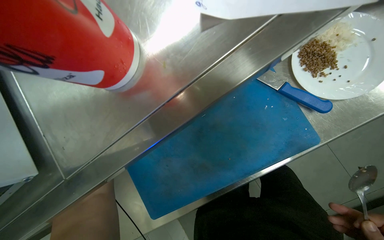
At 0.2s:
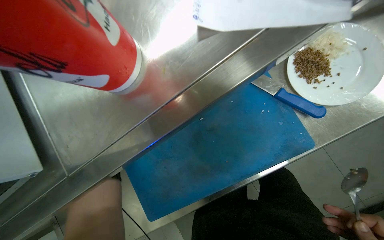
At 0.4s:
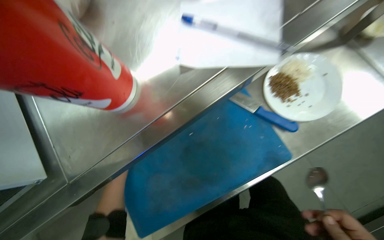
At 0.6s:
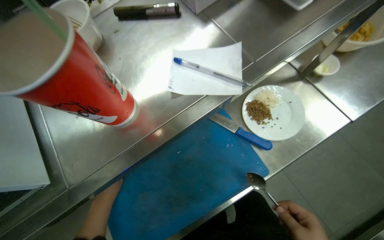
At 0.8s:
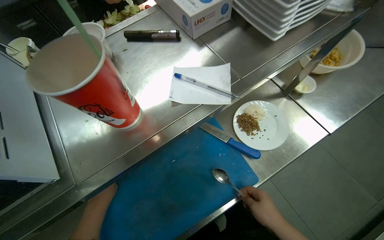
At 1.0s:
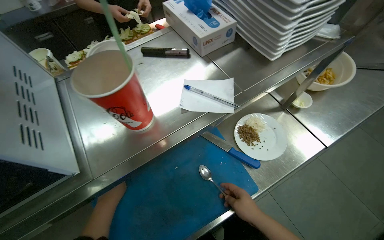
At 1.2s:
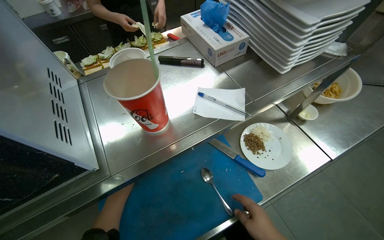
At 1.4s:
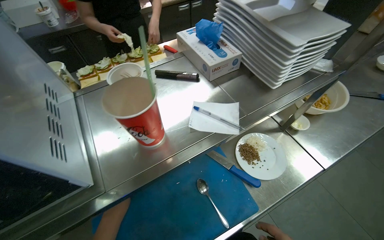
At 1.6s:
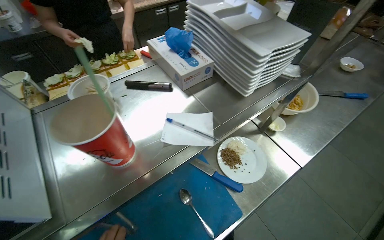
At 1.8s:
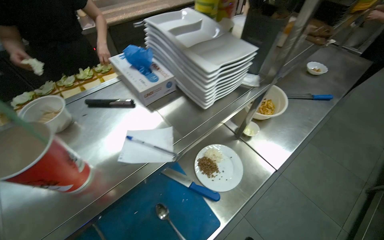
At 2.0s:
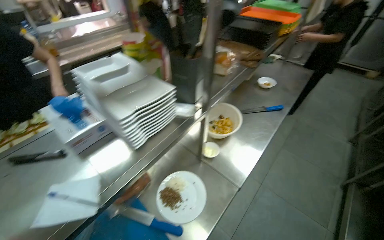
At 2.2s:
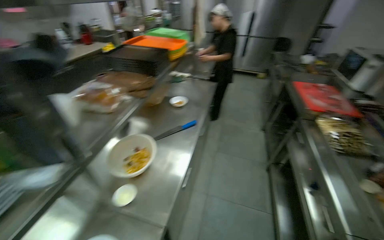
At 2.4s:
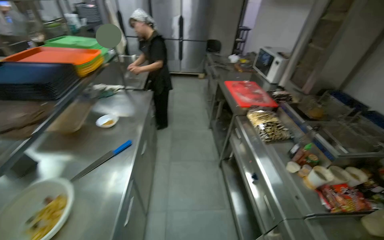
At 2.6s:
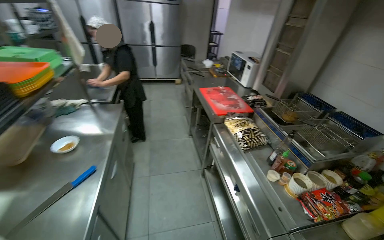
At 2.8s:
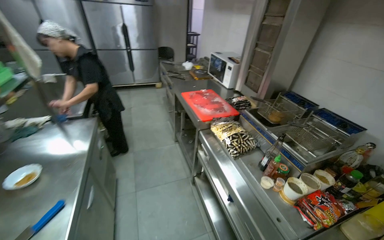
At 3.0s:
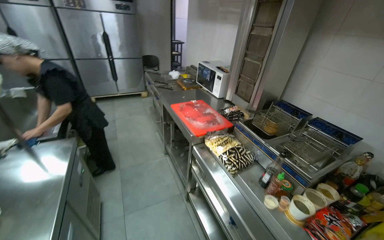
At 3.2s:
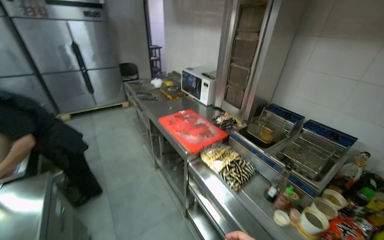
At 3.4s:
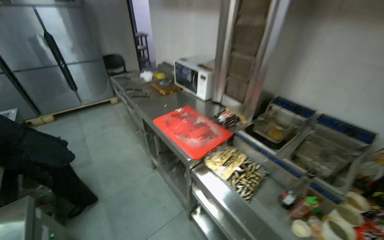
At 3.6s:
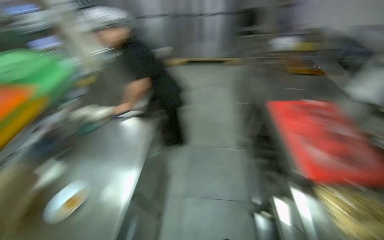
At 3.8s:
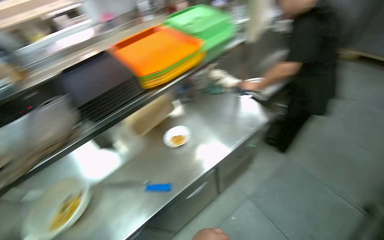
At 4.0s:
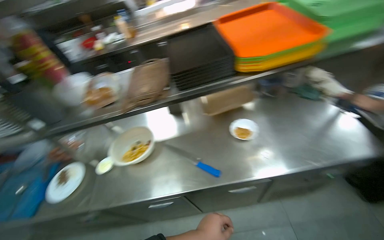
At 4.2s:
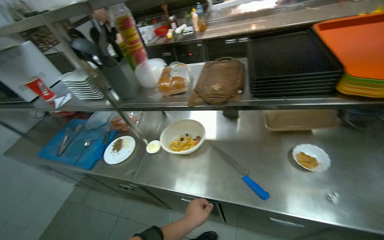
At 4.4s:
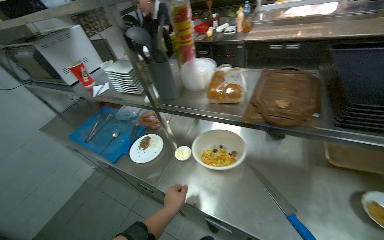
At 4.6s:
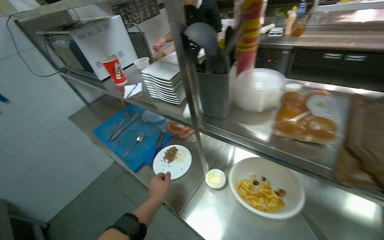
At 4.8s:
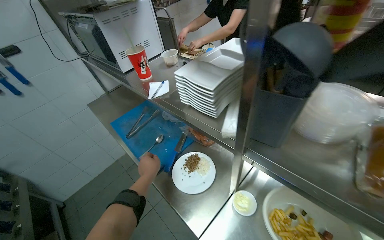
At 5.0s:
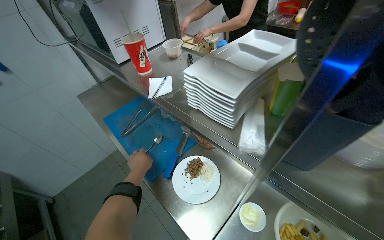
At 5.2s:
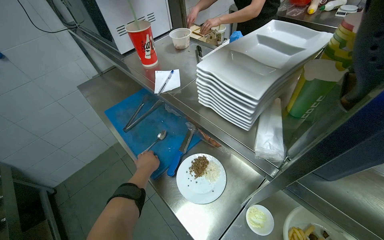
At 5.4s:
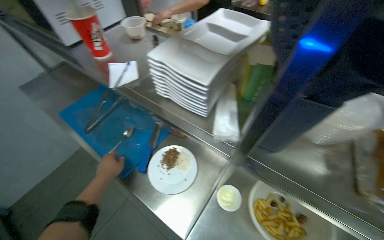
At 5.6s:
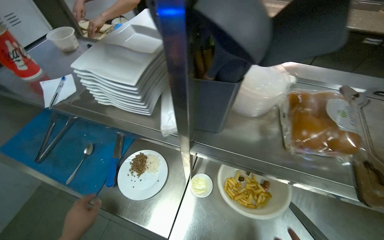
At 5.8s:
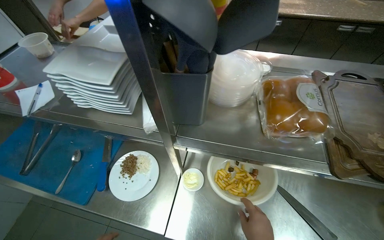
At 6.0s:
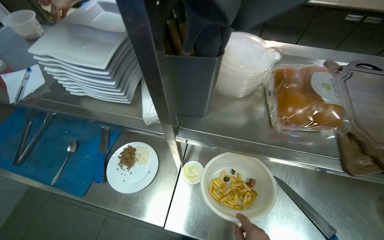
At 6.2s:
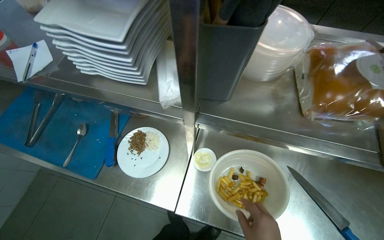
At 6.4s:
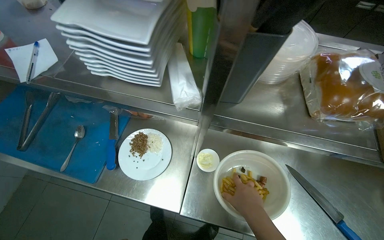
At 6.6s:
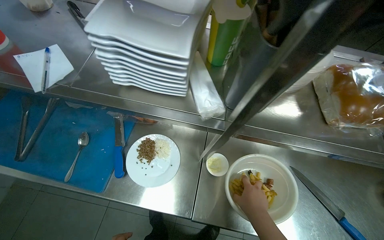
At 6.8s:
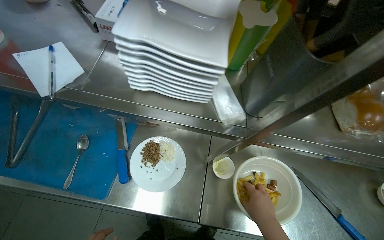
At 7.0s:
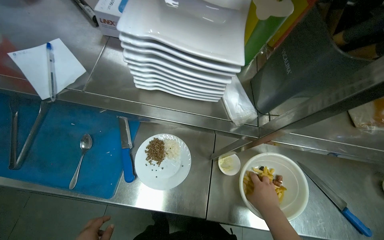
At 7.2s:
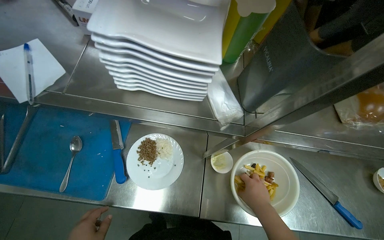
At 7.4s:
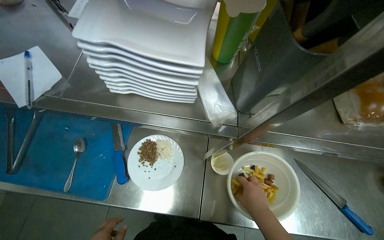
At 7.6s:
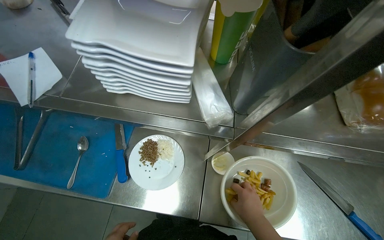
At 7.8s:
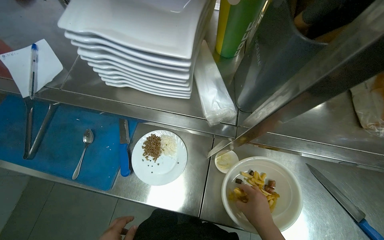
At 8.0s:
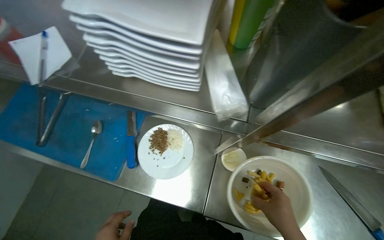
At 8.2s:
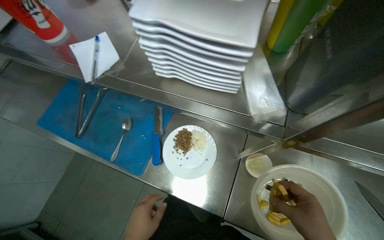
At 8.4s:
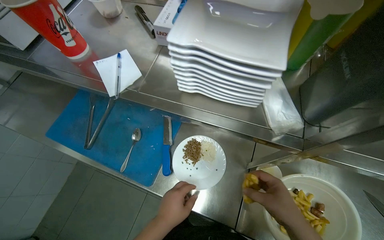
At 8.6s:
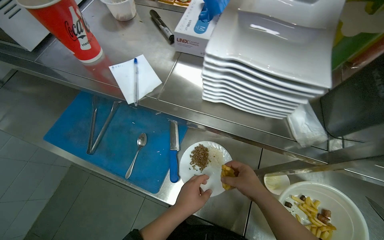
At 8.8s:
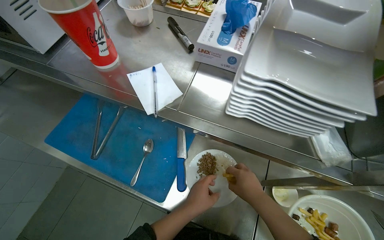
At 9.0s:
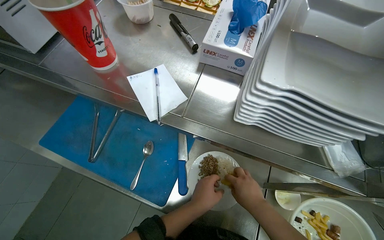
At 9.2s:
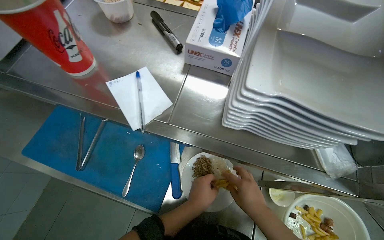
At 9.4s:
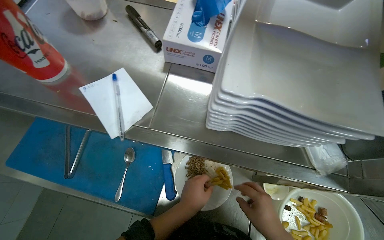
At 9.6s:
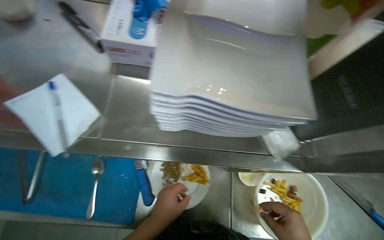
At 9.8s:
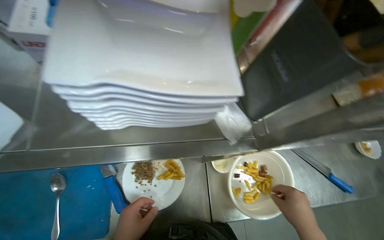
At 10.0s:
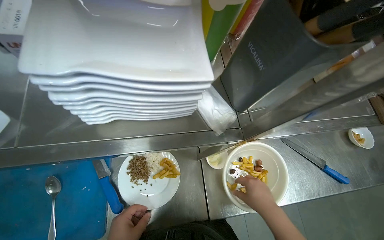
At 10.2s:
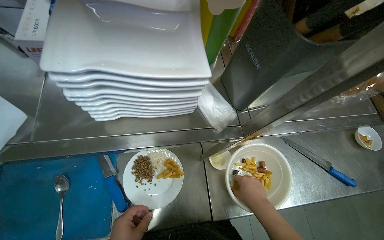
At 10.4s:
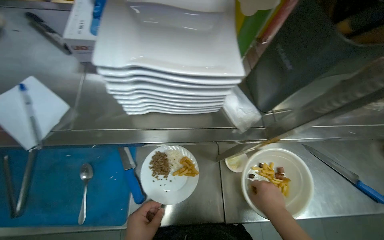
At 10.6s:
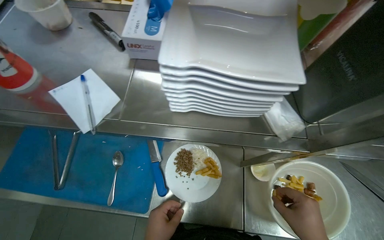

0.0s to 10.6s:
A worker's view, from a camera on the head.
Job: preparing food.
The whole recording: Assembling ingredients onto plate. The worker mixes and scoops various ingredients, including white food, granular items, and french fries, onto a plate.
0.0s to 1.6s: The view swings about 15 degrees to the right. The camera pitches upward, by roughly 35 degrees.
1.6s to 3.0s: The camera is carried about 1 m. The head rotates approximately 80 degrees to the right. The camera pitches upward, by roughly 20 degrees.
3.0s to 4.6s: The wearer looks some 150 degrees further to the left. The camera pitches downward, by roughly 30 degrees.
4.6s to 6.0s: The head rotates approximately 25 degrees to the right. The view tilts approximately 15 degrees downward.

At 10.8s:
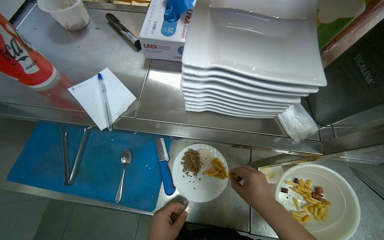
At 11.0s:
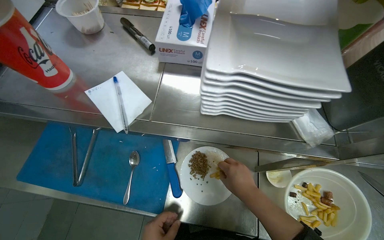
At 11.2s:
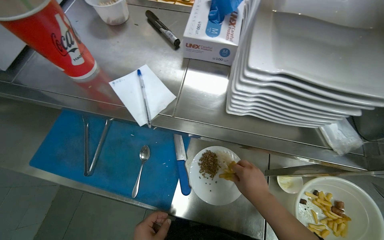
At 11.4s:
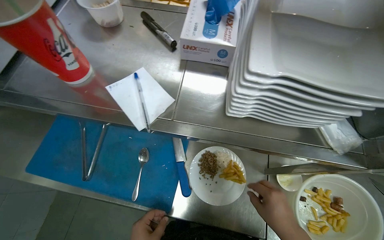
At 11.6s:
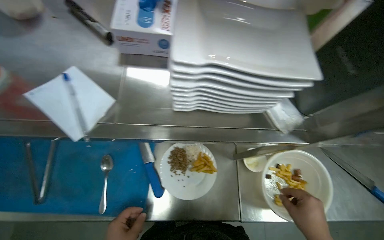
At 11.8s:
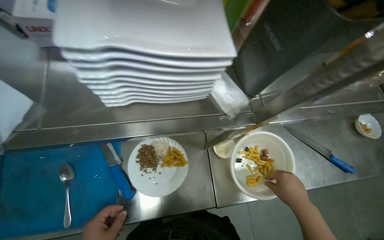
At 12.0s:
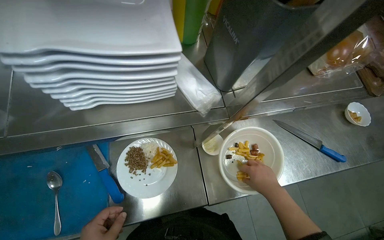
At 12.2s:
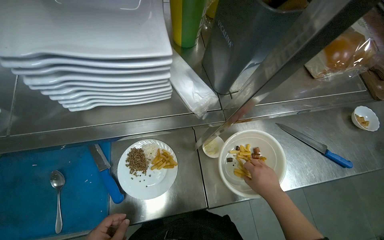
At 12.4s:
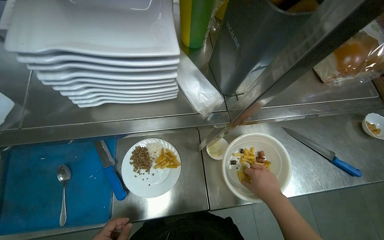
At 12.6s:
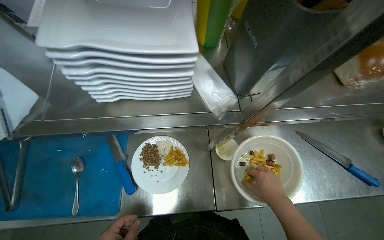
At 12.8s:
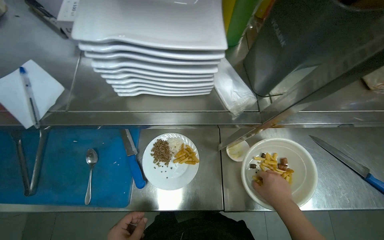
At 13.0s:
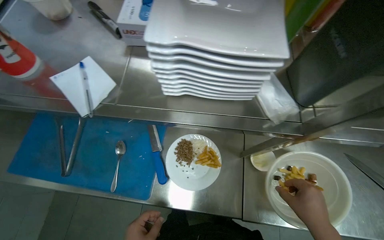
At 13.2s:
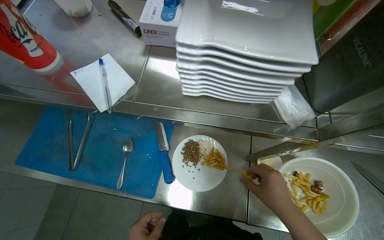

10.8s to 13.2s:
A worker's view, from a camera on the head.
Job: preparing food.
The whole recording: Assembling ingredients onto plate. The worker mixes and scoops various ingredients, including white food, granular items, and french fries, onto a plate.
10.8s to 12.0s: The wearer's head swings about 20 degrees to the right.
12.0s to 13.2s: The wearer's head swings about 25 degrees to the left.

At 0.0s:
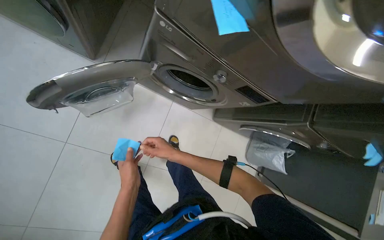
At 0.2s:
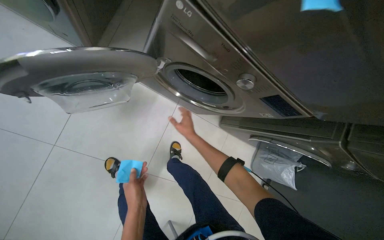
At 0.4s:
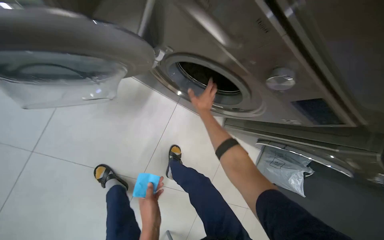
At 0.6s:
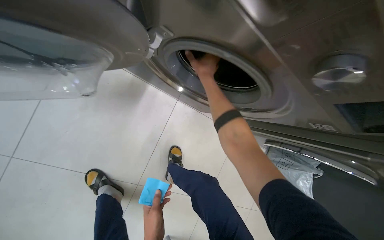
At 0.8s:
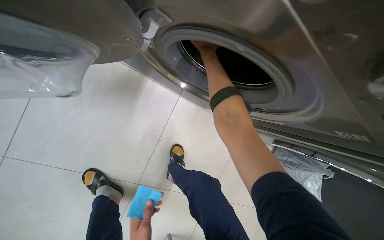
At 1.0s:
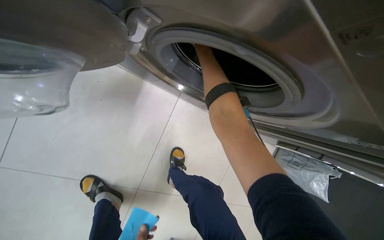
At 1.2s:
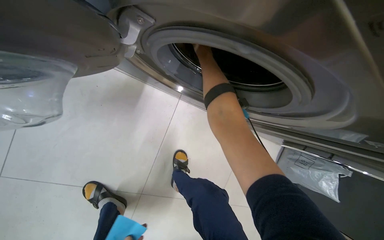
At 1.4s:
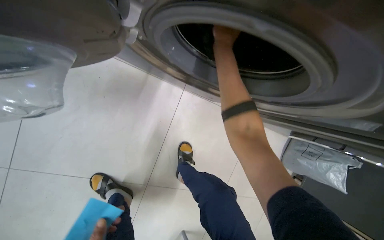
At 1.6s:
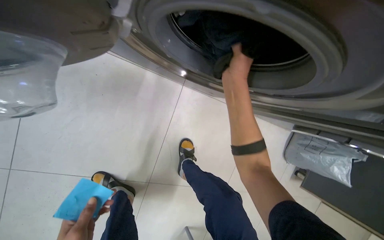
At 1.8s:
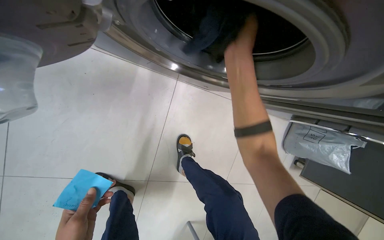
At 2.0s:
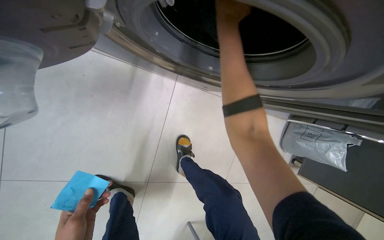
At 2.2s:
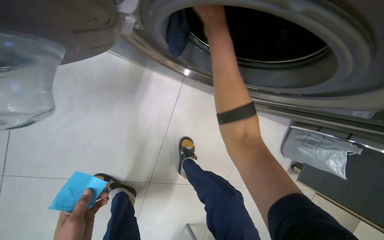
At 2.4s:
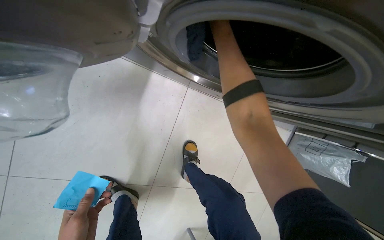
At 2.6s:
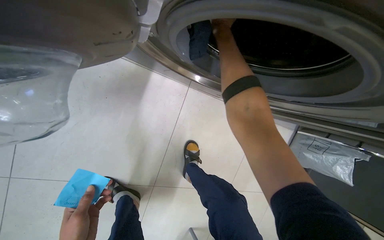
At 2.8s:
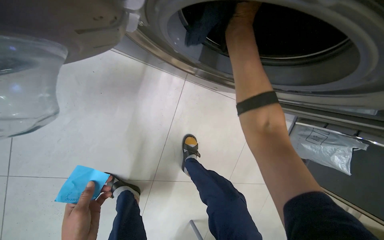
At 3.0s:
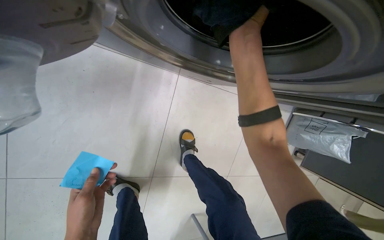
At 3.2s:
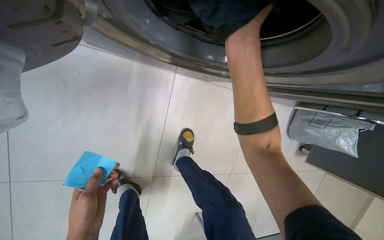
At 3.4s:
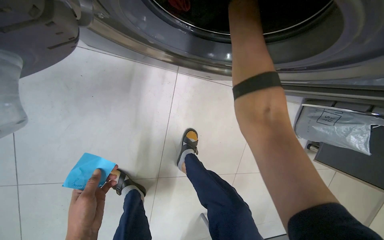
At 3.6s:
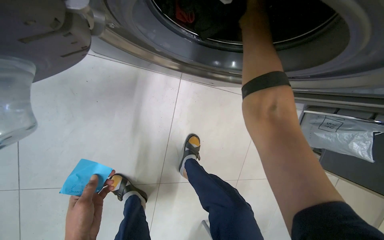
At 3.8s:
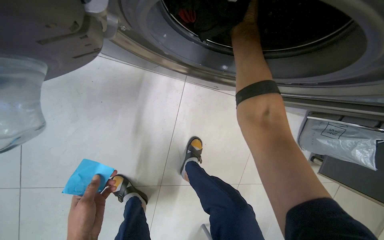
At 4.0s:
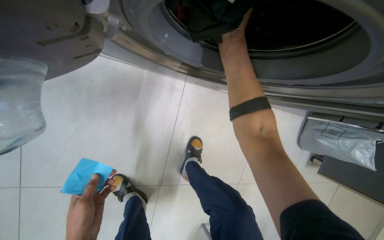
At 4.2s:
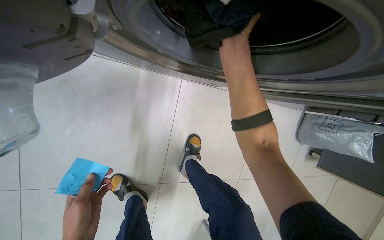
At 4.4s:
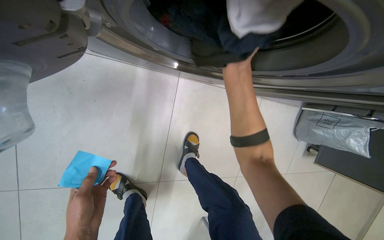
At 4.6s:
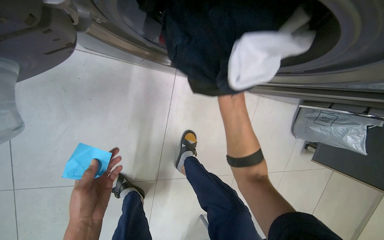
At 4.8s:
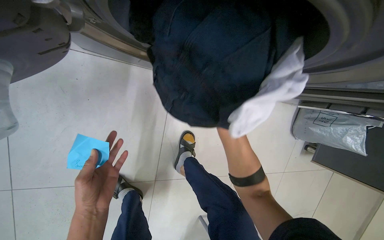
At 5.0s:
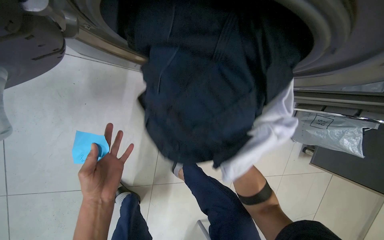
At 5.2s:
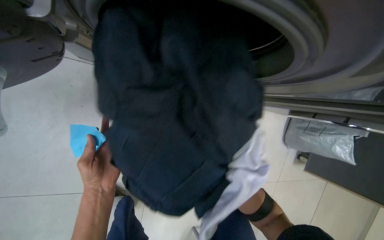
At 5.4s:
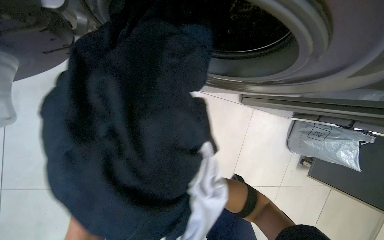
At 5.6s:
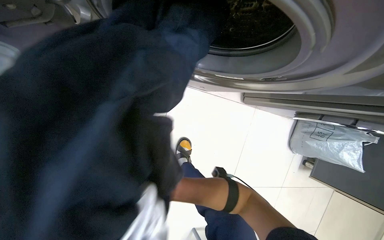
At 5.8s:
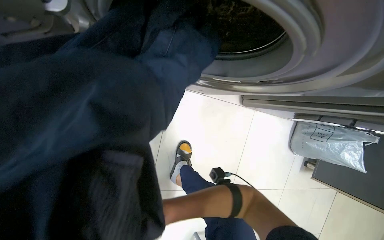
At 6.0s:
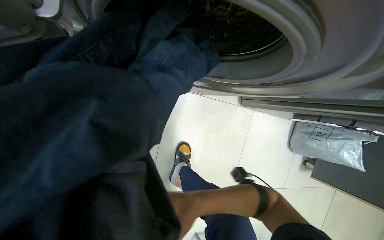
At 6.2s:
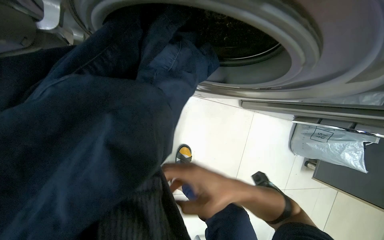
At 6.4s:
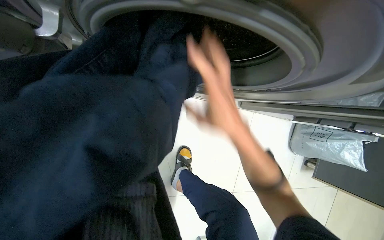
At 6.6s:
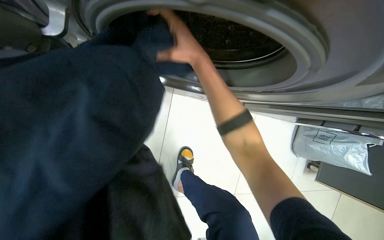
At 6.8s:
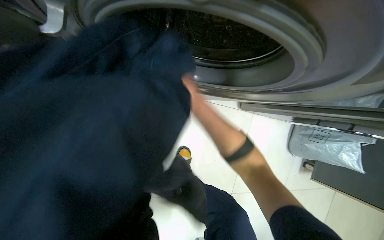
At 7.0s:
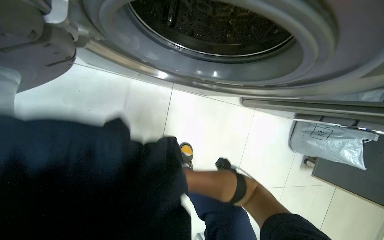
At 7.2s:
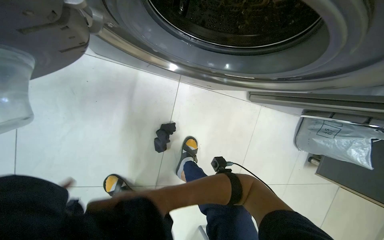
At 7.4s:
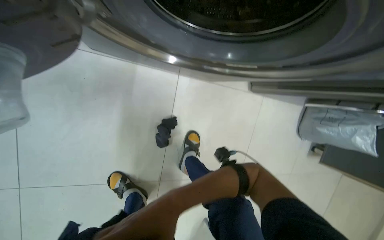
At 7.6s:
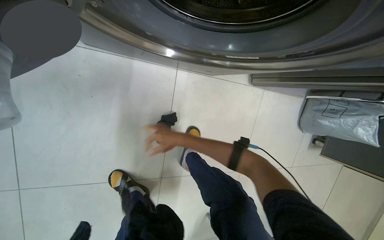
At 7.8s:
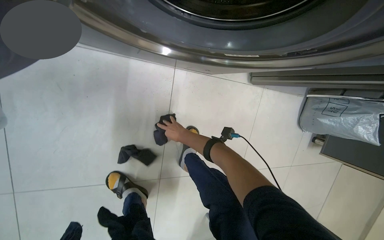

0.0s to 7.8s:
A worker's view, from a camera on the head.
Job: managing laundry.
The whole recording: Transferring clothes from washer to dryer. The worker transfers clothes from the washing machine to the dryer.
0.0s to 1.6s: The wearer moves approximately 50 cm.
